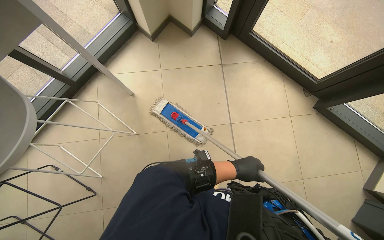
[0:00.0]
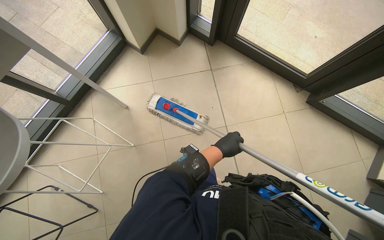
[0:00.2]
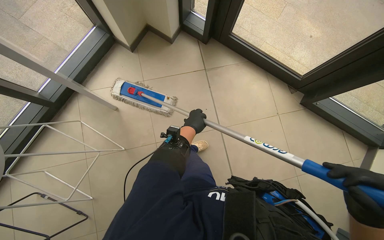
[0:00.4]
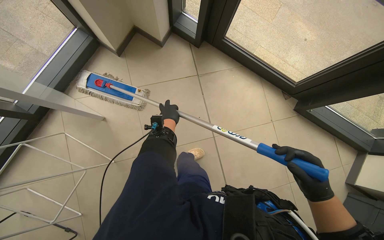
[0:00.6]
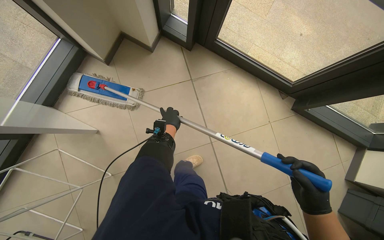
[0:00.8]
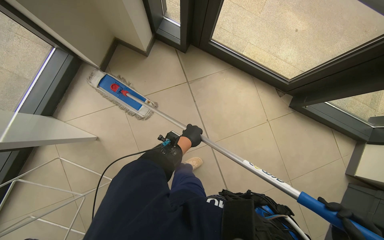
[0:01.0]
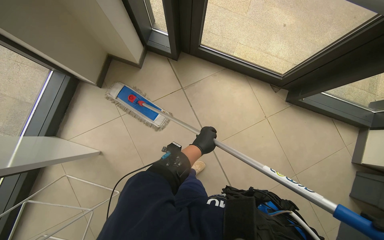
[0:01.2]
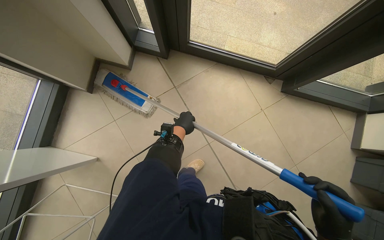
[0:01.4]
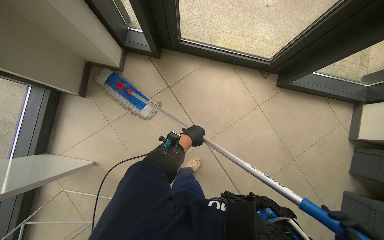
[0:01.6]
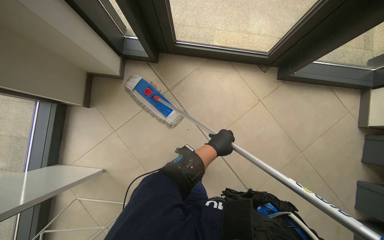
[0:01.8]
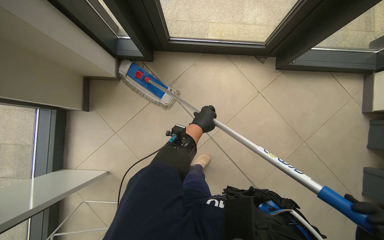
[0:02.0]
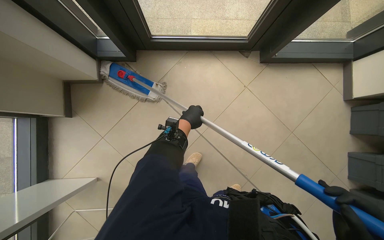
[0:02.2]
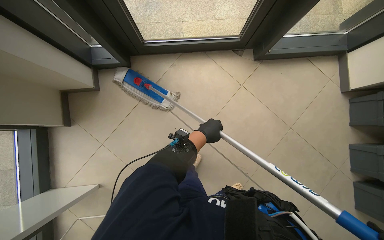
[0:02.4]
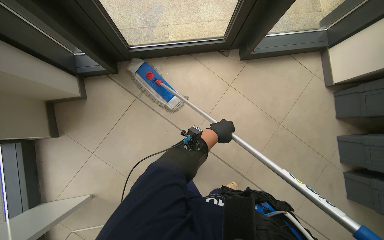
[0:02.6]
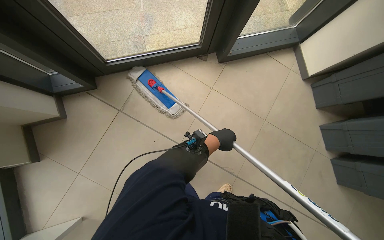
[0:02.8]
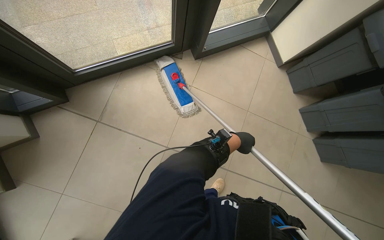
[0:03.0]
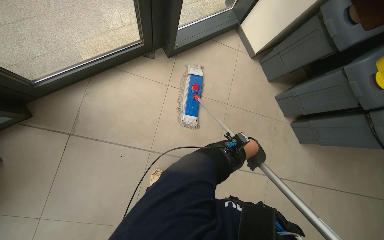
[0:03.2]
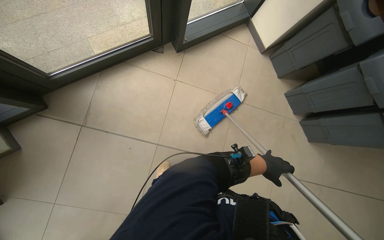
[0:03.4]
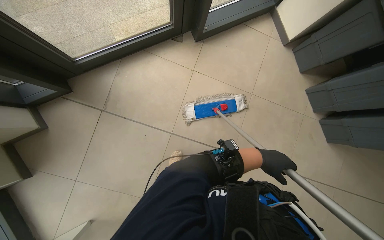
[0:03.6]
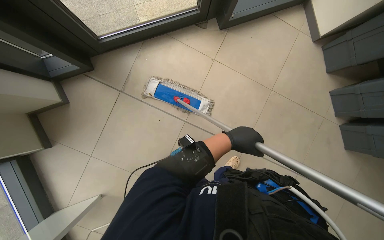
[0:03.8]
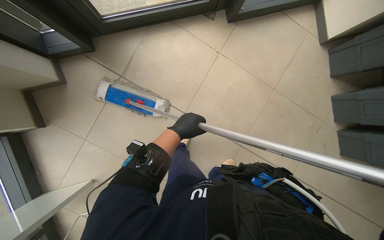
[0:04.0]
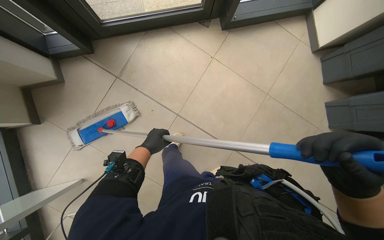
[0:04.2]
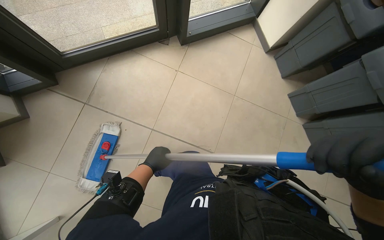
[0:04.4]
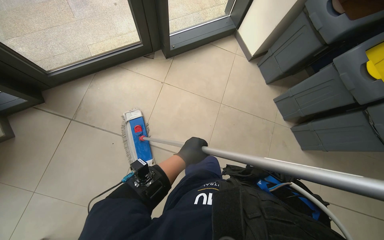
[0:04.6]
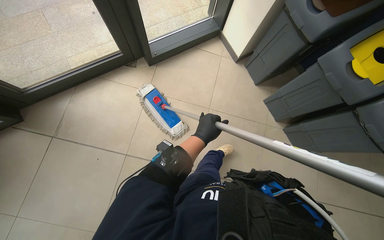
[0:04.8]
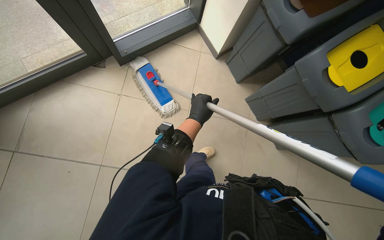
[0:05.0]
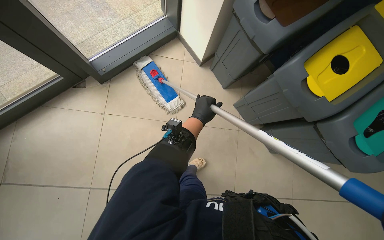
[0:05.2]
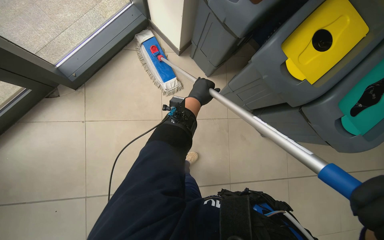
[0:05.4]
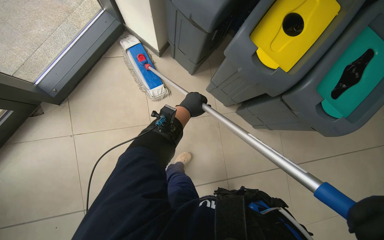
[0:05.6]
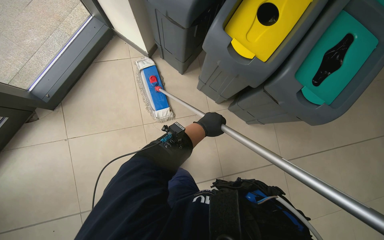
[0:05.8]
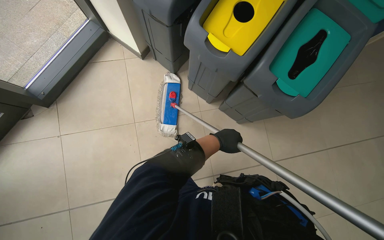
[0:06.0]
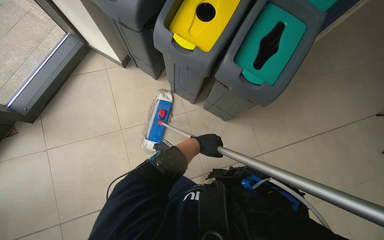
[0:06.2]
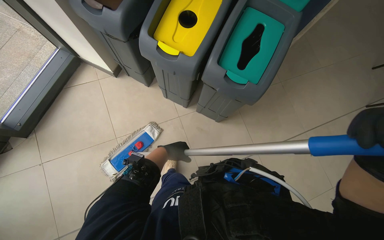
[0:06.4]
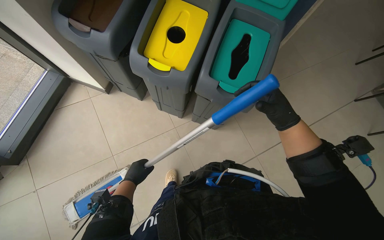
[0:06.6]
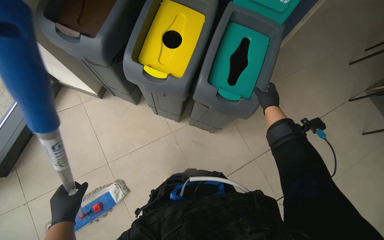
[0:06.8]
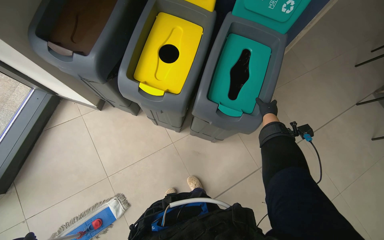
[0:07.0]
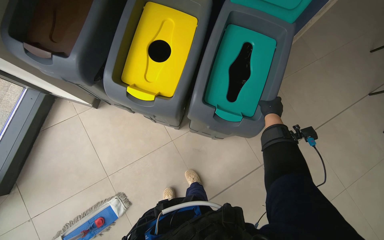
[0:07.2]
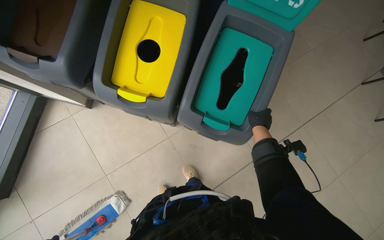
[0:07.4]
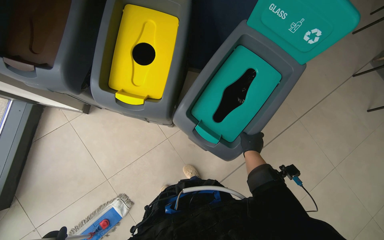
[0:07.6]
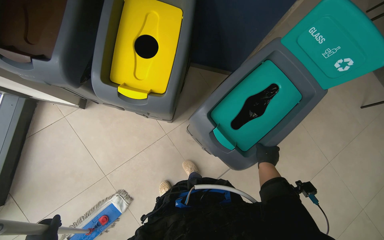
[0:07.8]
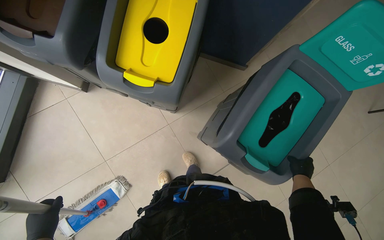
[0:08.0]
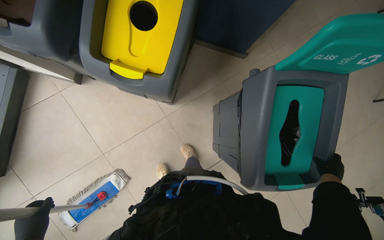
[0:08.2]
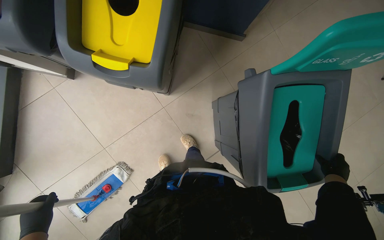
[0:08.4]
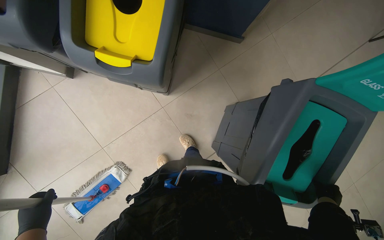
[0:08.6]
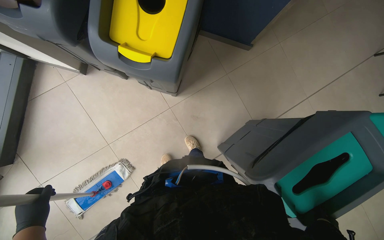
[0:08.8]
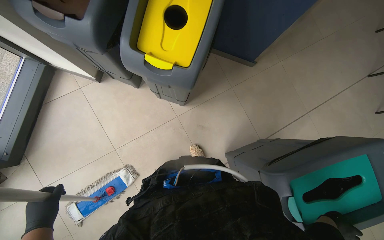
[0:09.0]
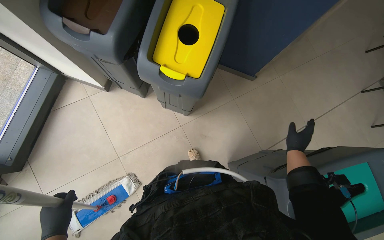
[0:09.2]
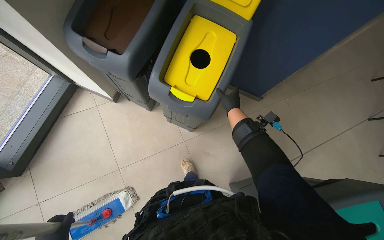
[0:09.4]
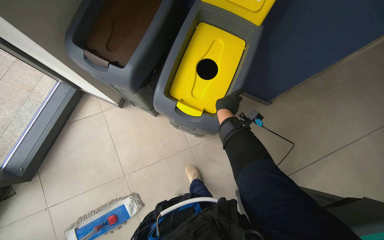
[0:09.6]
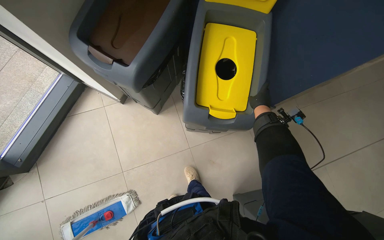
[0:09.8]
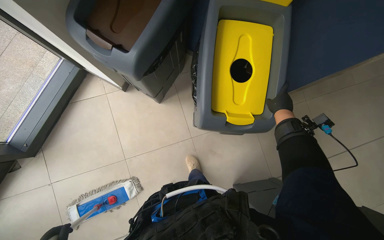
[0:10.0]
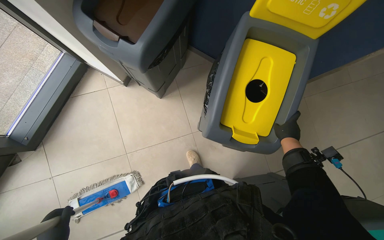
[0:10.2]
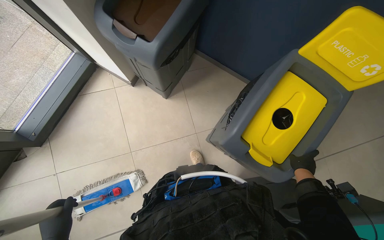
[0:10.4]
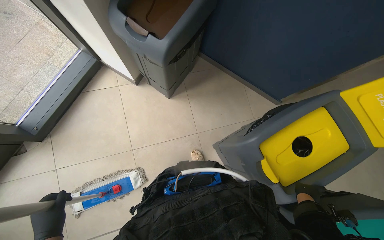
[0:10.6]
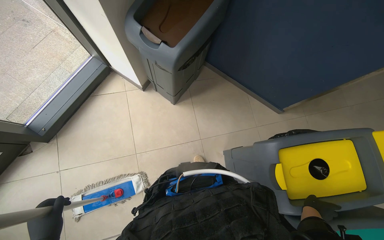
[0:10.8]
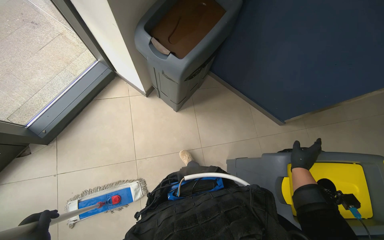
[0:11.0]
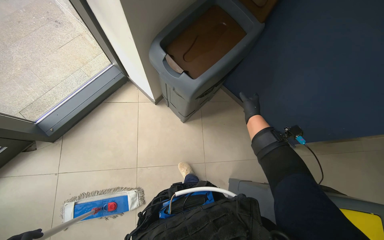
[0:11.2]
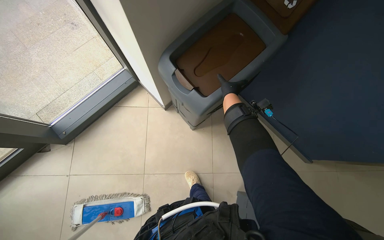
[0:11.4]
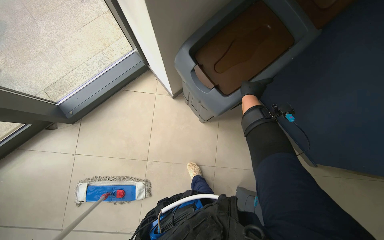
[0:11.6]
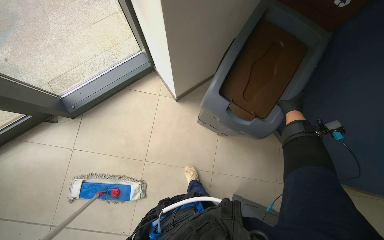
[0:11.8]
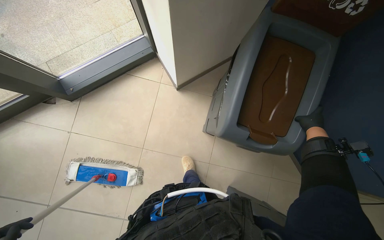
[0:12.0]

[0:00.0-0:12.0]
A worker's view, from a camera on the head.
Job: mopping floor.
The whole recording: Mopping cafe floor. The worker mops the cafe floor, moving around tables and chairs, and periodically cleans the mop head in a bucket.
0:00.0 to 0:01.6: The camera travels approximately 50 cm. The scene rotates counterclockwise by some 25 degrees.
0:01.6 to 0:03.0: The scene rotates counterclockwise by about 35 degrees. The left hand is displaced to the right by some 50 cm.
0:03.0 to 0:04.4: The left hand moves down the picture and to the left, about 30 cm.
0:04.4 to 0:06.0: The camera is carried to the right, about 80 cm. Everything in view rotates roughly 30 degrees counterclockwise.
0:07.6 to 0:09.0: The right hand travels down the picture, to the right and nearer to the camera by about 30 cm.
0:09.0 to 0:10.4: The camera travels approximately 40 cm.
0:10.4 to 0:12.0: Everything in view rotates about 30 degrees clockwise.

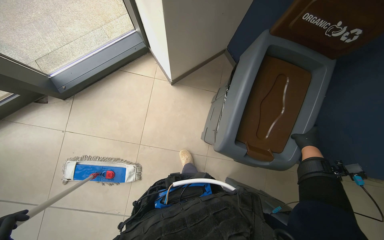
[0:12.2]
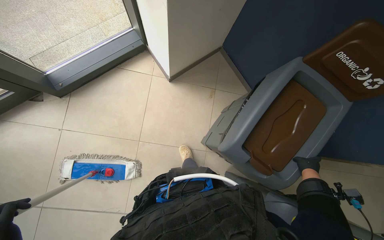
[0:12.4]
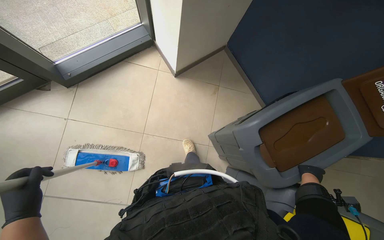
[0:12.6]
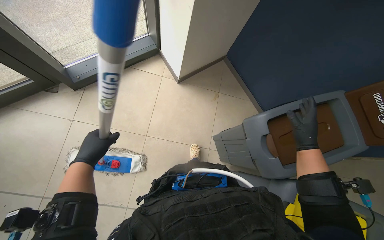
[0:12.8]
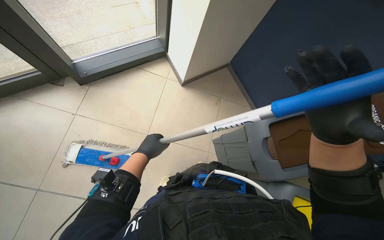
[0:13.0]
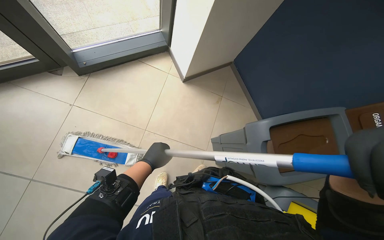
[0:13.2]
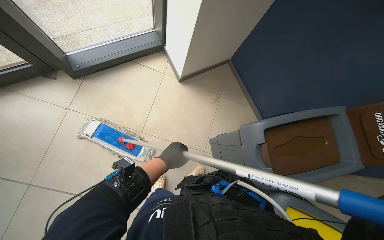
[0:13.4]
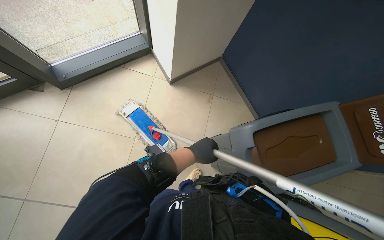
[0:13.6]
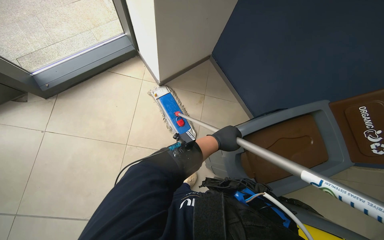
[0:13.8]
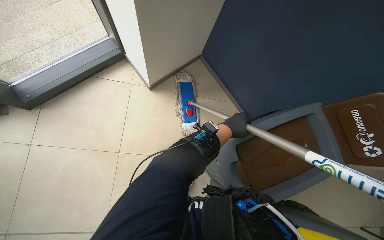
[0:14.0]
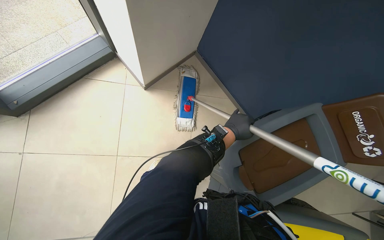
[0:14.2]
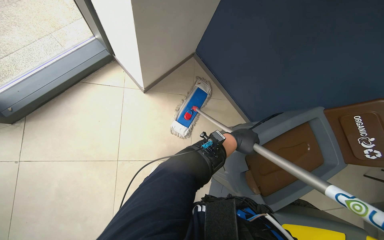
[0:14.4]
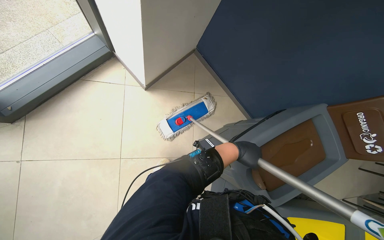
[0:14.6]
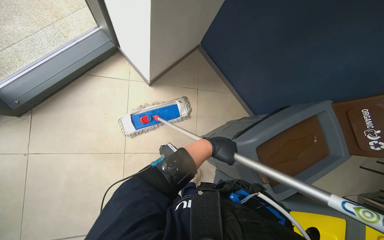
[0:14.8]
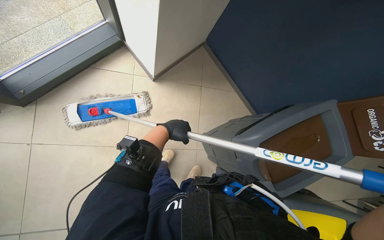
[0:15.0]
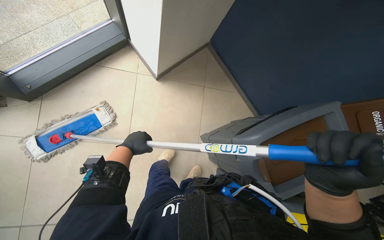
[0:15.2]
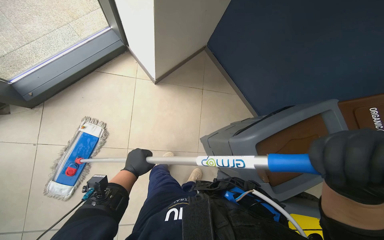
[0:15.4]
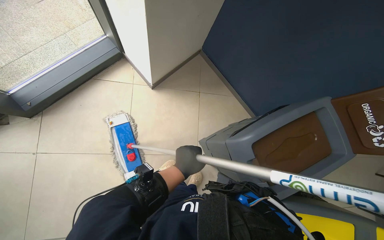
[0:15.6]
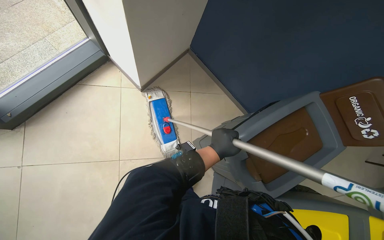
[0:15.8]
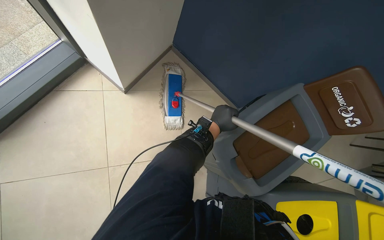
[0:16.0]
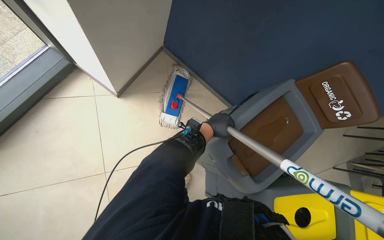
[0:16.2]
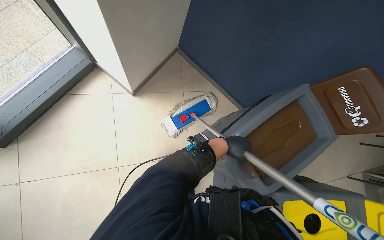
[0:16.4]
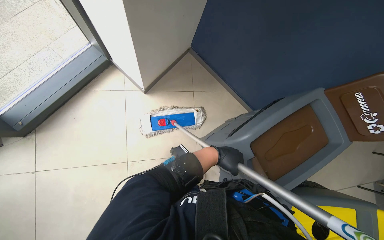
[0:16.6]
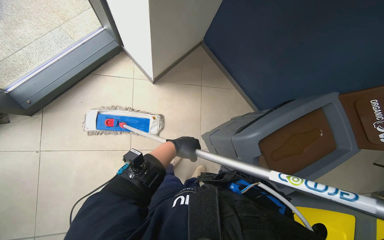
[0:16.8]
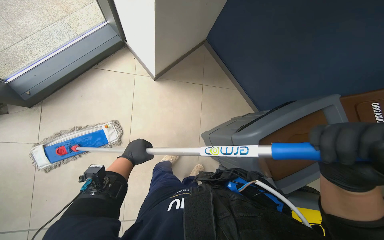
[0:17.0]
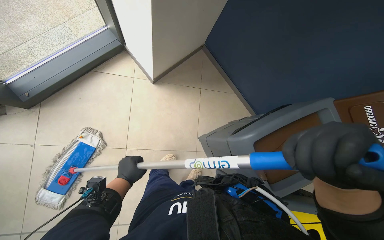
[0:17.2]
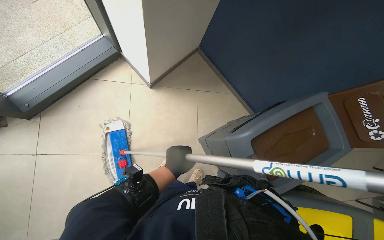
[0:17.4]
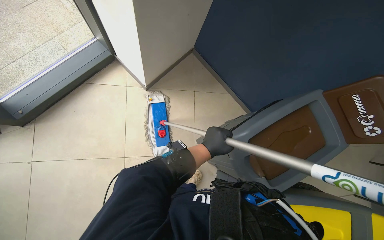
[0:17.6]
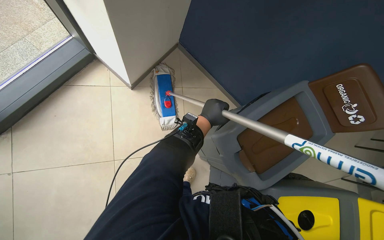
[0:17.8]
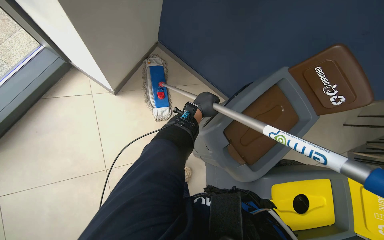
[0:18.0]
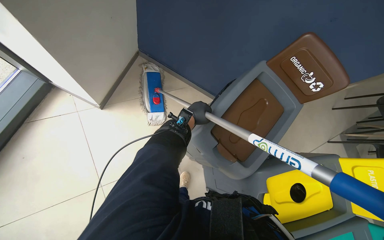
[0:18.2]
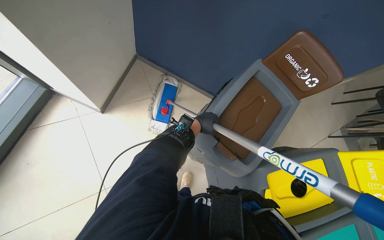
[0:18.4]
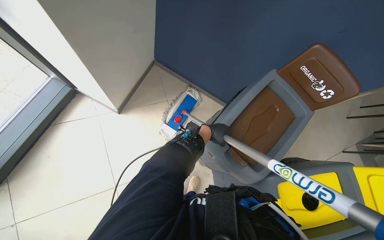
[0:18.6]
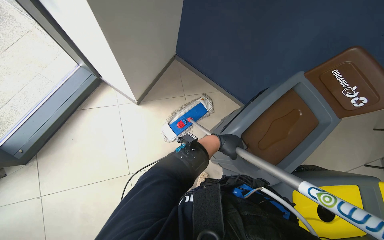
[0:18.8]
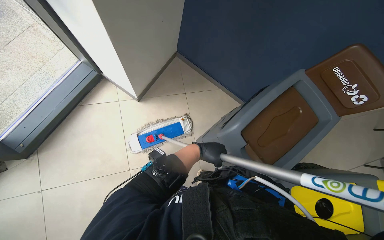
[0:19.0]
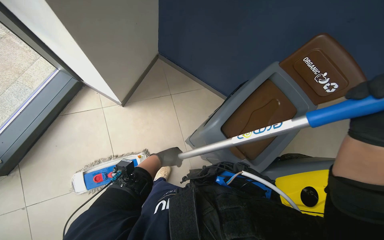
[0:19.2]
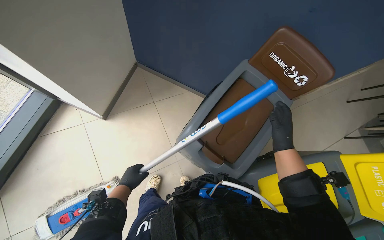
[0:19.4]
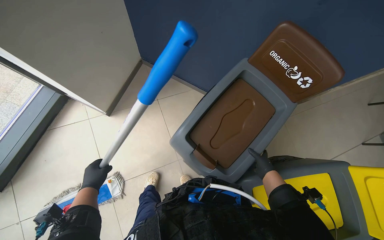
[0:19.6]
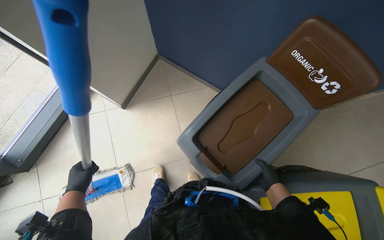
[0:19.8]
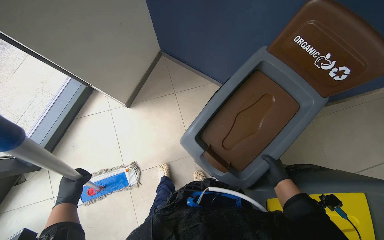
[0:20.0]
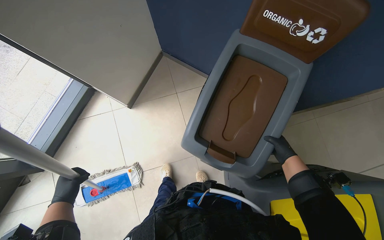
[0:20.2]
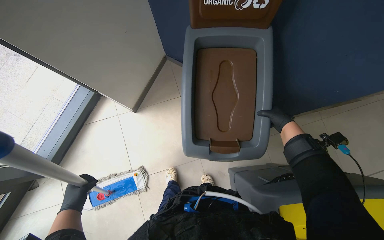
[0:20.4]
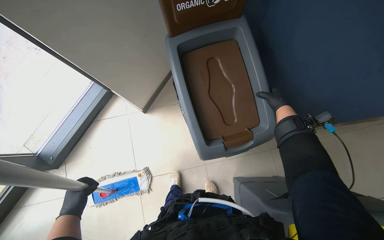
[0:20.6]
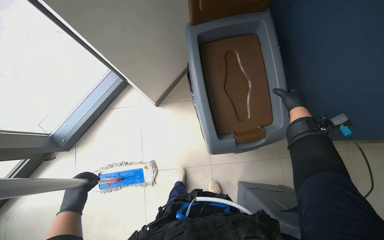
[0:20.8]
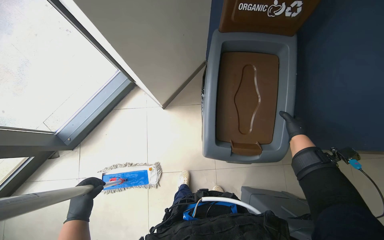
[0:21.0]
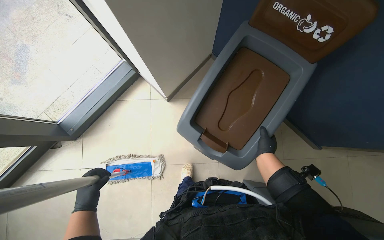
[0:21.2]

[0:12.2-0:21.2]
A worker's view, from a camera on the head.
Job: mopping floor.
The whole recording: Mopping cafe floor. The worker mops the cafe floor, moving around tables and chairs, and periodically cleans the mop head in a bucket.
0:13.8 to 0:15.2: The left hand moves to the left, approximately 40 cm.
0:15.2 to 0:16.6: The left hand goes roughly 30 cm to the right.
0:16.6 to 0:18.2: The left hand goes approximately 10 cm up the picture, and reaches roughly 35 cm to the left, then returns.
0:18.2 to 0:19.8: The left hand moves to the left and down the picture, about 40 cm.
